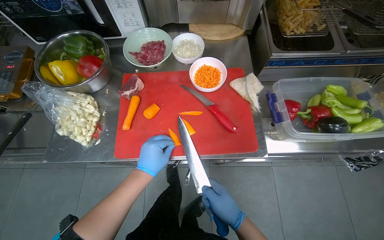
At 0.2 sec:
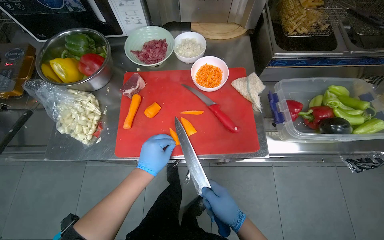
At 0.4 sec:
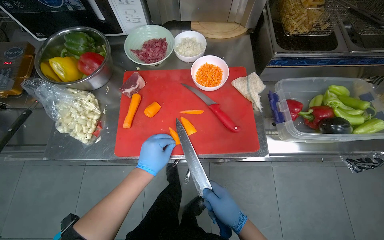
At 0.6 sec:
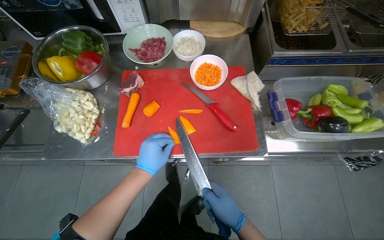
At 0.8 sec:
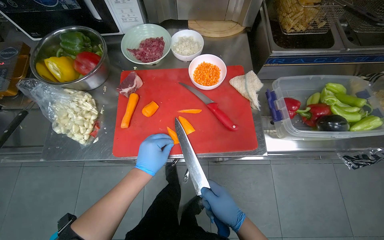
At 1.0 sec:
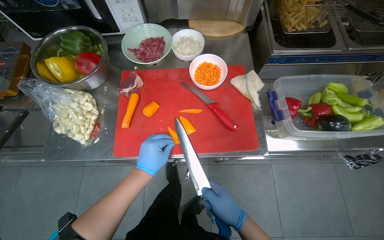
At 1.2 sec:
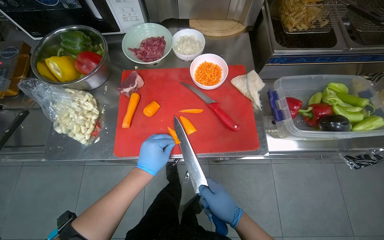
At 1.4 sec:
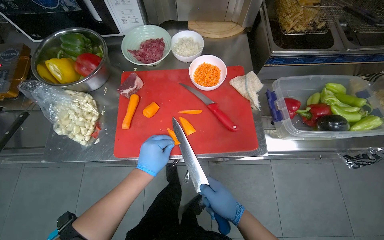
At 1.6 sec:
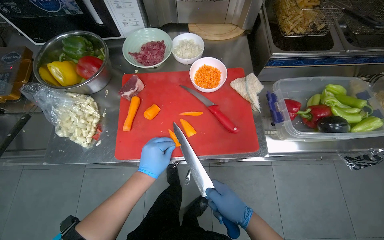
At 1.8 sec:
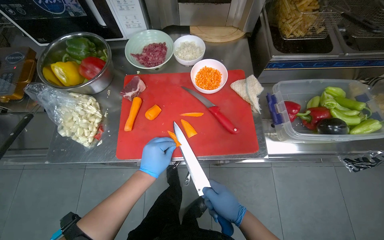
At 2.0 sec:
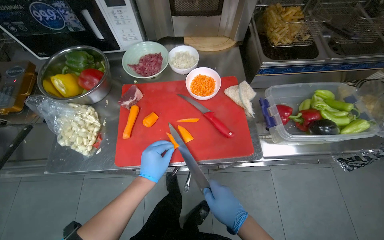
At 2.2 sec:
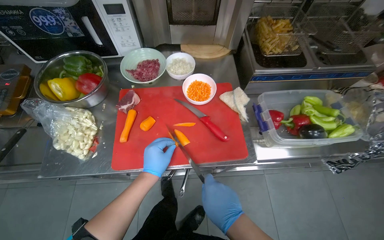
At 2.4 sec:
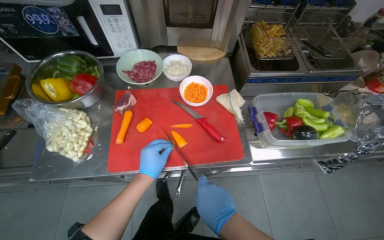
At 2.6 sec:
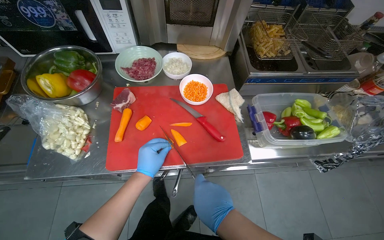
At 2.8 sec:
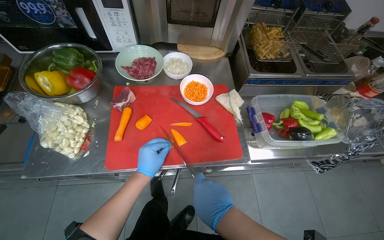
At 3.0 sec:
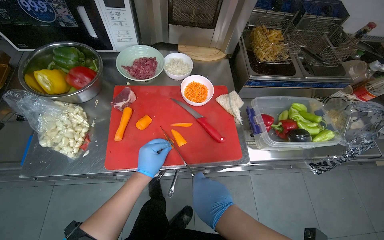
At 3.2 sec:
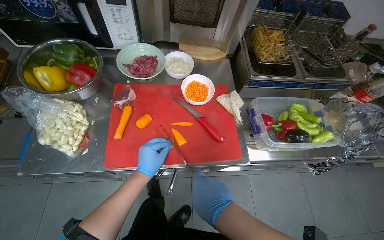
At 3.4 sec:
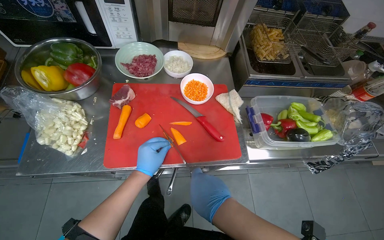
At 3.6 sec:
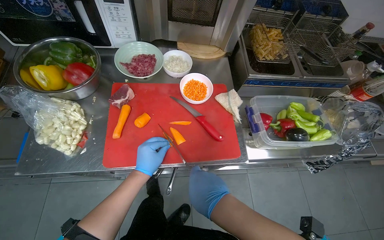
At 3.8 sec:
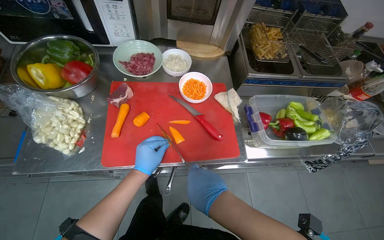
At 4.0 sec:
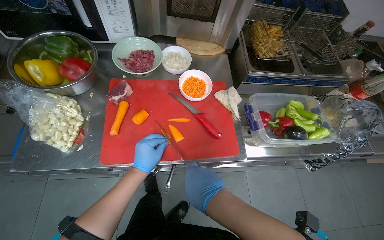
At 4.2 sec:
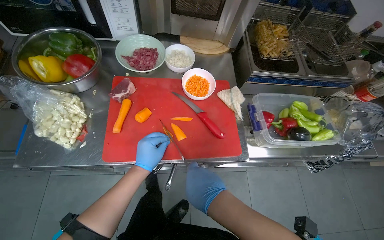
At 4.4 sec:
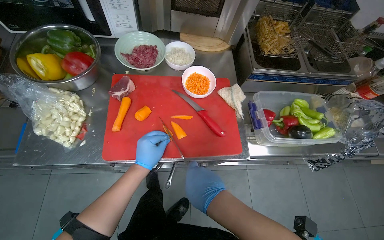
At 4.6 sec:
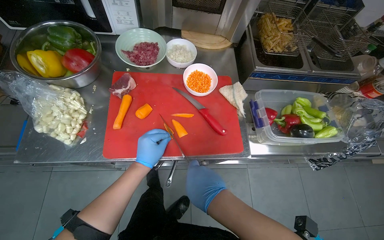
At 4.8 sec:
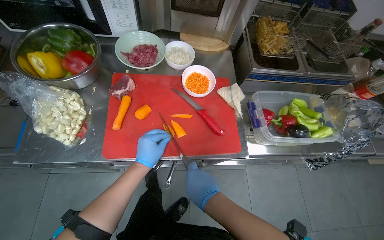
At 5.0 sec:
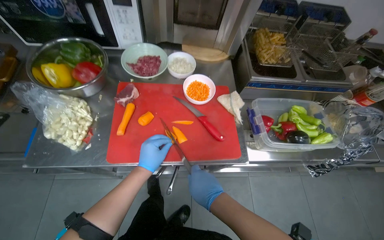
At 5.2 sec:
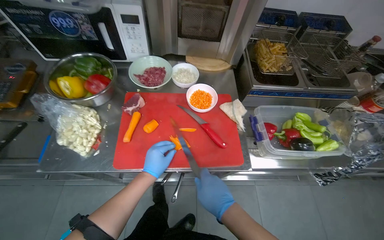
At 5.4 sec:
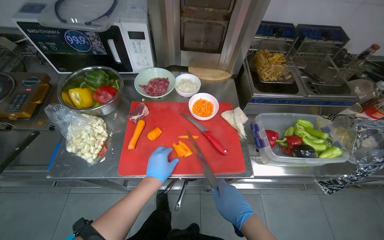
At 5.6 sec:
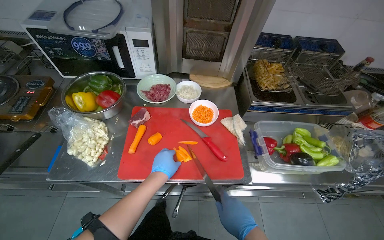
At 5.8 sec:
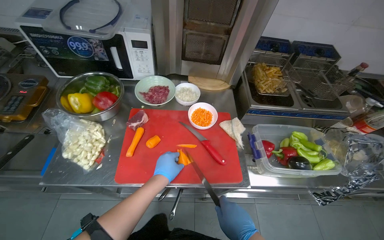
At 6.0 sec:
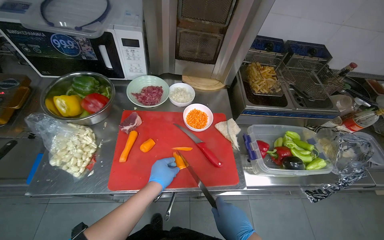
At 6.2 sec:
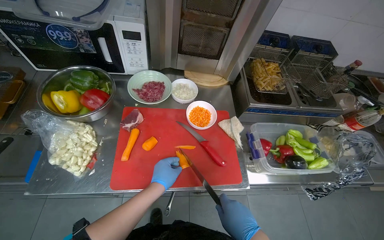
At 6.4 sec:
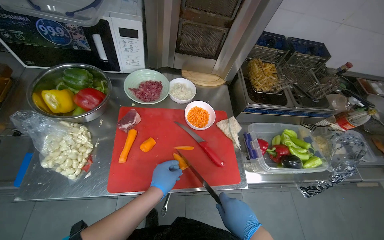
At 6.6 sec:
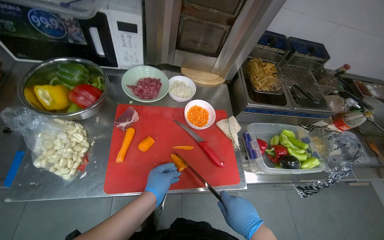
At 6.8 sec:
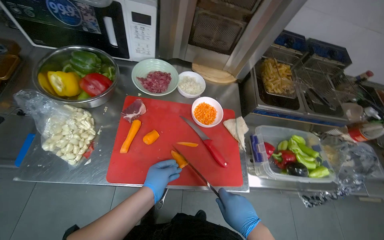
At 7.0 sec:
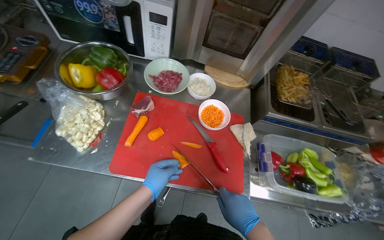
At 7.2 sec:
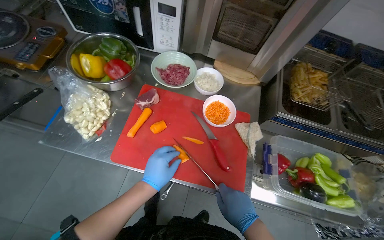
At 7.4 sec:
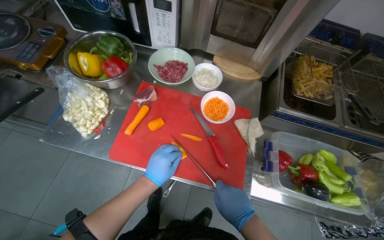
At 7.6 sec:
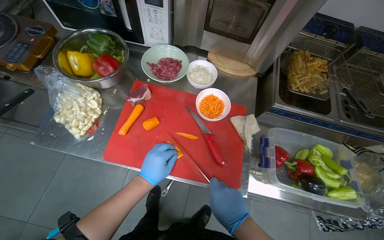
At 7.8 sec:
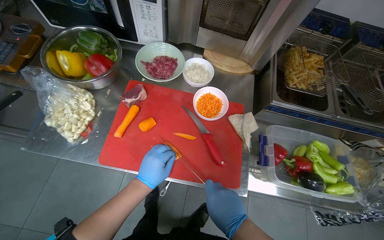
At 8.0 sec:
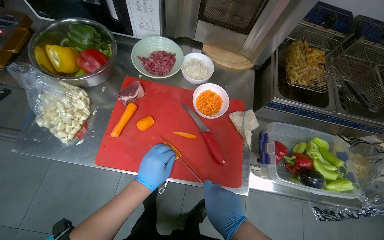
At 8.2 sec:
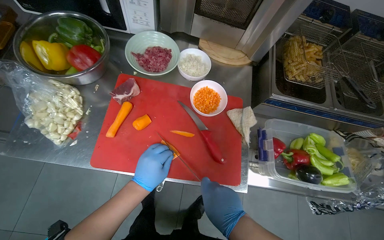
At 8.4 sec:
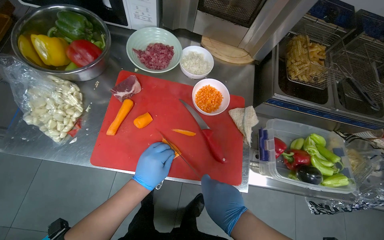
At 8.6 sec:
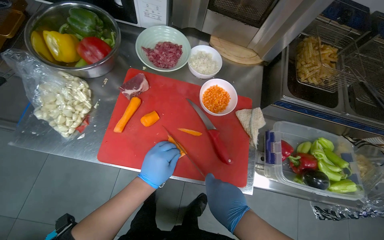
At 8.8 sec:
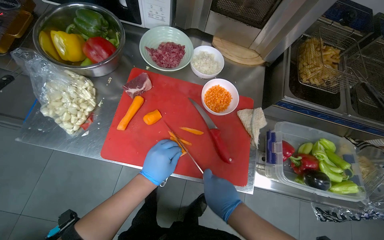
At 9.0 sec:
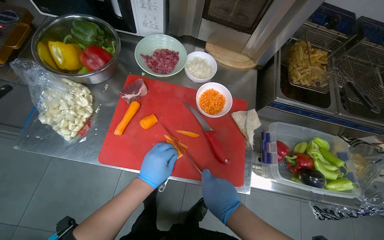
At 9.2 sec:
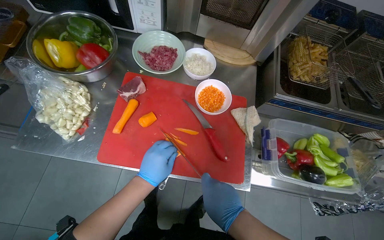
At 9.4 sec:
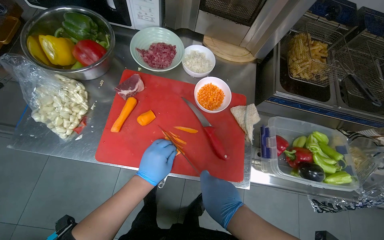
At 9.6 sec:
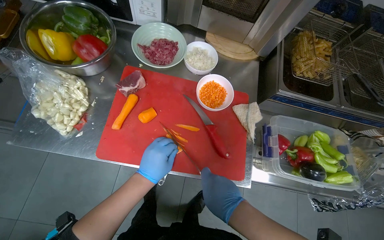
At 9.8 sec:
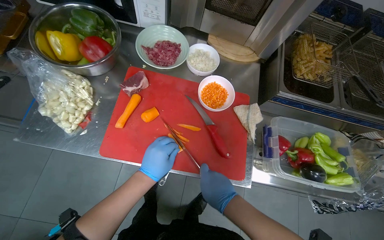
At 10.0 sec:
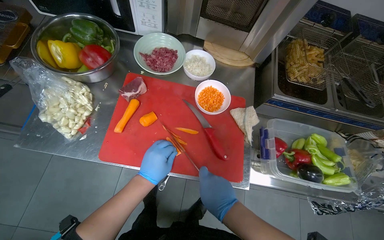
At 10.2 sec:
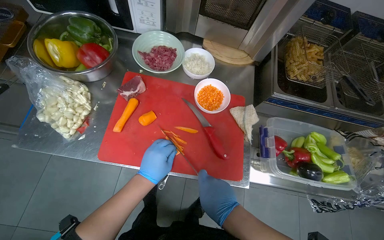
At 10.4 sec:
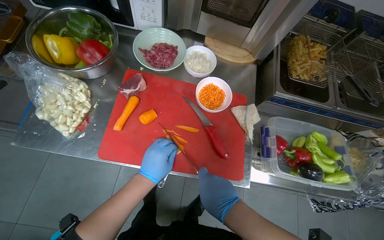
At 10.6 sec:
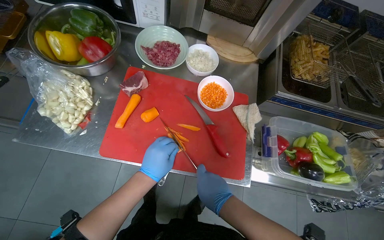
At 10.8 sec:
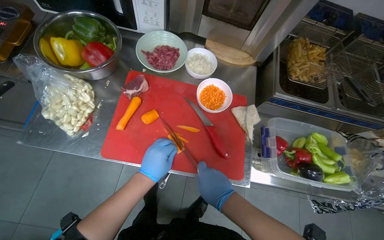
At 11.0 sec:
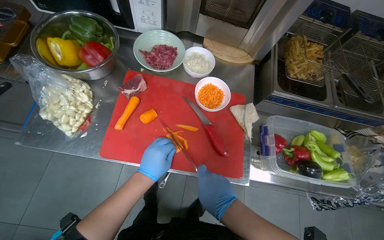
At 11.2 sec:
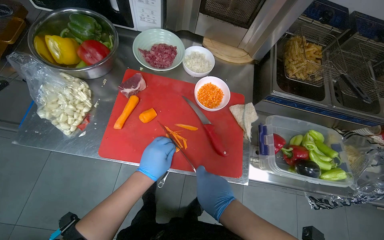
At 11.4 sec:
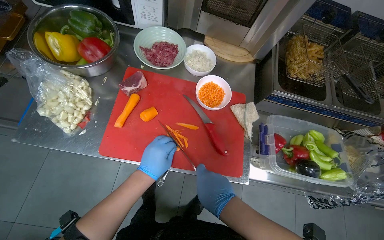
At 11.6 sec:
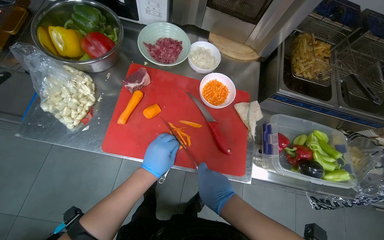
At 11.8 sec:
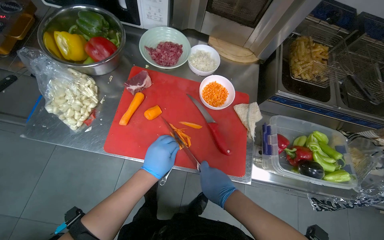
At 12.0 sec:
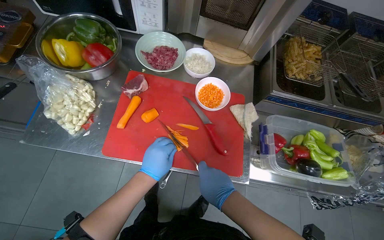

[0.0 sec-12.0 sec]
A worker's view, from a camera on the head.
Job: preparing food.
The whole recording: Slicing carrots into strips. The worker slices carrots into strips on a red cutting board.
0.0 sec to 1.6 sec: The hands make small movements and keep their place.
1.6 sec to 3.0 sec: The right hand heads nearer to the camera and up the picture, covering about 15 cm.
3.0 sec to 4.4 sec: The hands work in one place, with small movements.
4.4 sec to 6.0 sec: The right hand shifts about 10 cm to the right.
7.6 sec to 12.0 sec: The hands make small movements and keep their place.

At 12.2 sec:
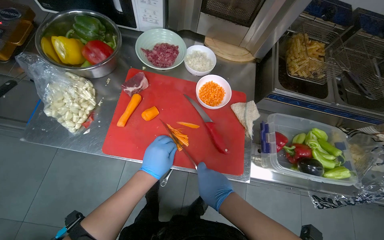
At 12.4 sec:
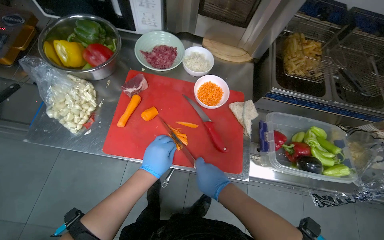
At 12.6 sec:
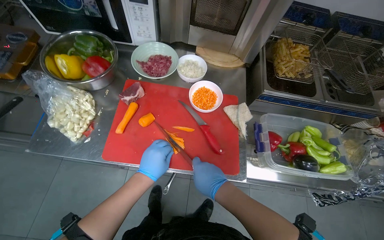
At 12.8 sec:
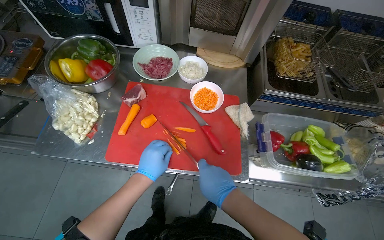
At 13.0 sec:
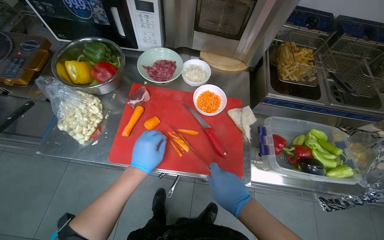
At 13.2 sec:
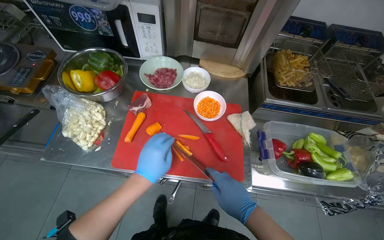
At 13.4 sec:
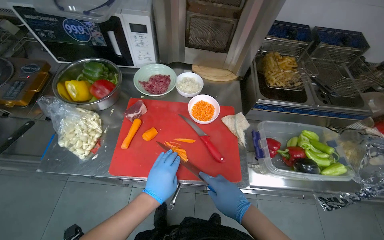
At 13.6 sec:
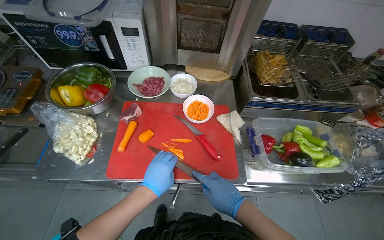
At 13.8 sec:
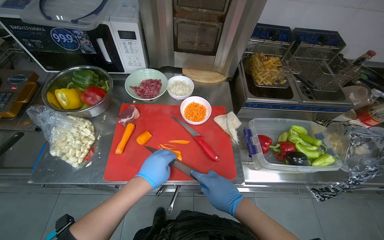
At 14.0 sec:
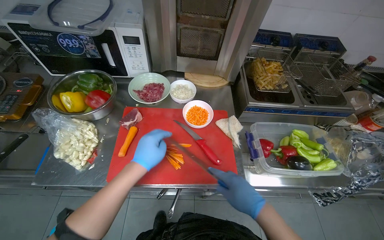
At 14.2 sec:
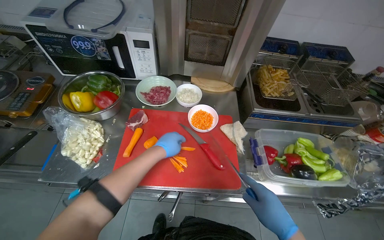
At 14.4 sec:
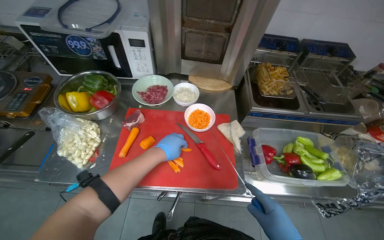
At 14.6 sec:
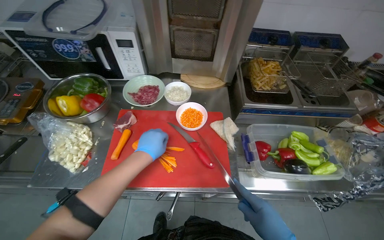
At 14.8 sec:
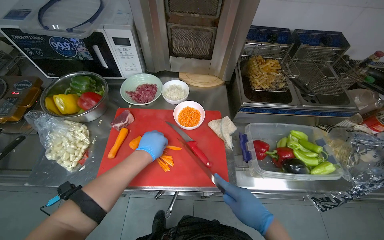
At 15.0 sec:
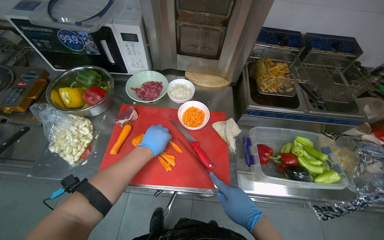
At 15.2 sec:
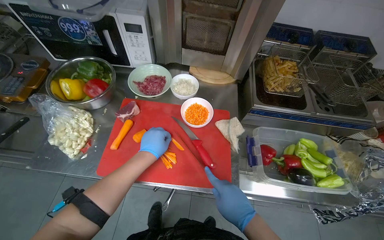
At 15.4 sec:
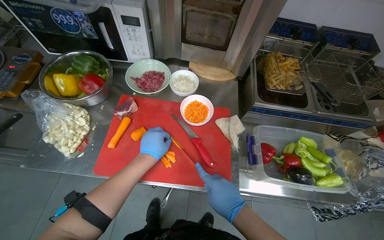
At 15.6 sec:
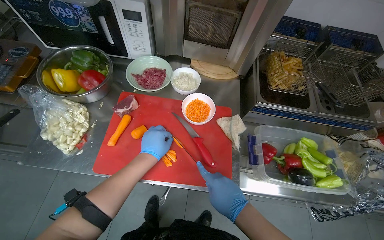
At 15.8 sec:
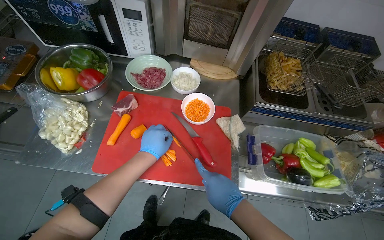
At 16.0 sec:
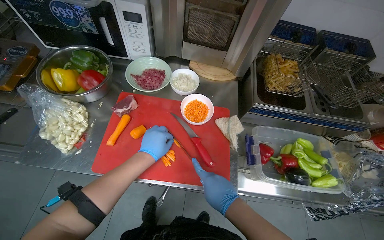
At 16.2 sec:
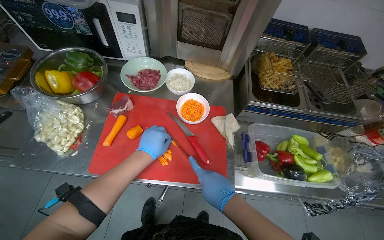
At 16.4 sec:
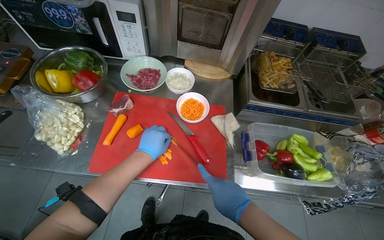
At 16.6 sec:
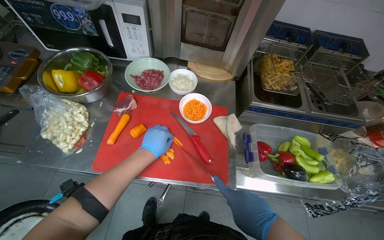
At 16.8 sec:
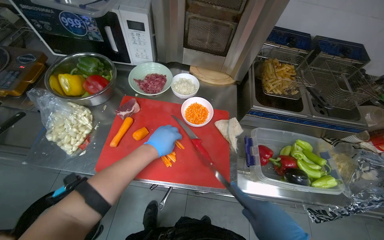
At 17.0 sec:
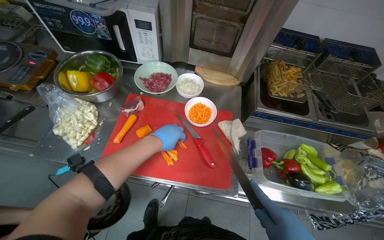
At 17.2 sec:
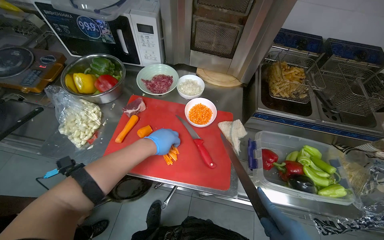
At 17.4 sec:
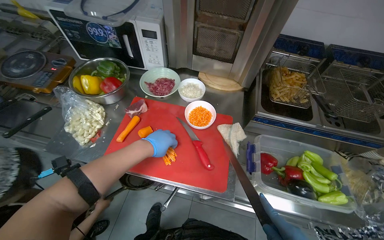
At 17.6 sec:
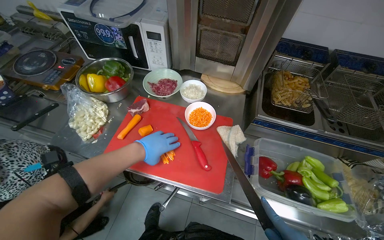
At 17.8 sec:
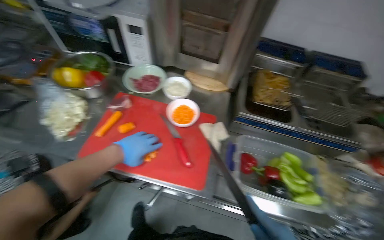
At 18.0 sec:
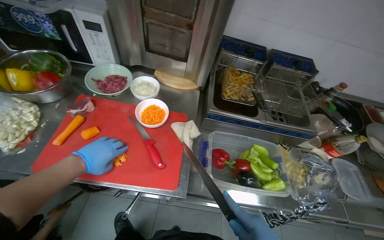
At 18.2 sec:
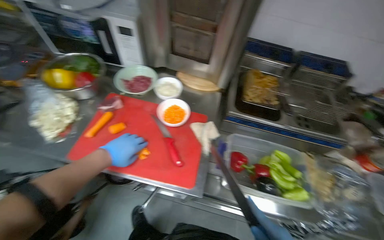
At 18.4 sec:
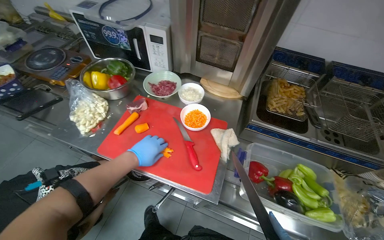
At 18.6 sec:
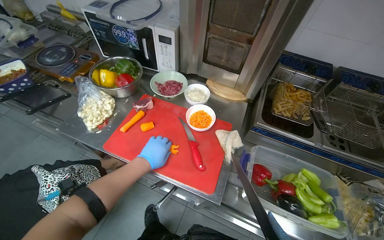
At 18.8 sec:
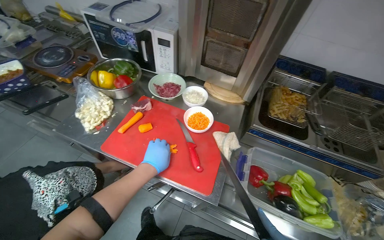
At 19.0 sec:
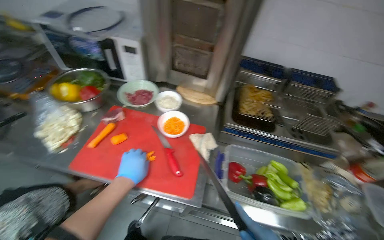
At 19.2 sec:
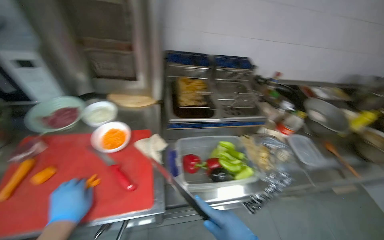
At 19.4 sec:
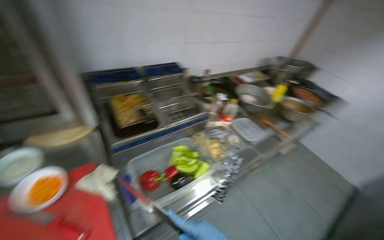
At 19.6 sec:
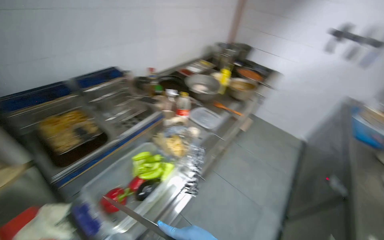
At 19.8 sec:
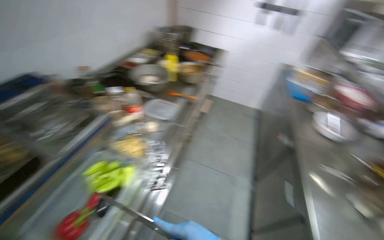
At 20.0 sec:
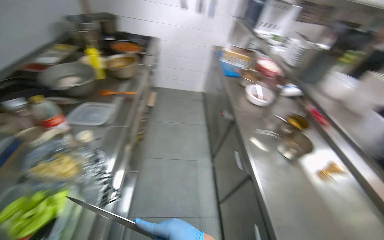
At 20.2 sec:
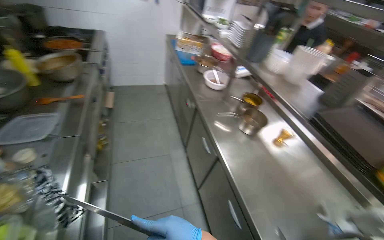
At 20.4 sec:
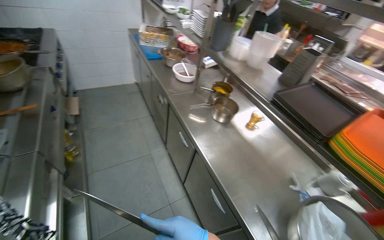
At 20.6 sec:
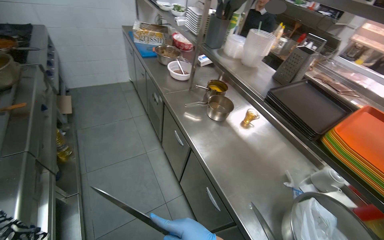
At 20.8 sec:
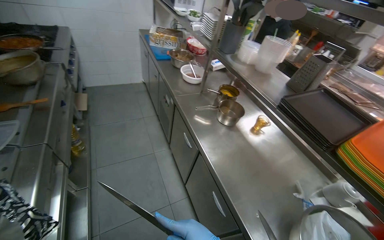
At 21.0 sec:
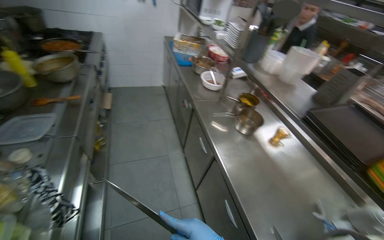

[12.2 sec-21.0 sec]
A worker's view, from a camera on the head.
Job: preparing food.
The whole recording: Slicing carrots into strips. The worker slices carrots into strips on a red cutting board.
12.2 sec to 13.6 sec: The hands work in one place, with small movements.
13.6 sec to 15.2 sec: The left hand is displaced up the picture by roughly 10 cm.
15.2 sec to 16.6 sec: The hands are busy where they are.
18.0 sec to 19.6 sec: The wearer looks about 60 degrees further to the right.
19.6 sec to 21.0 sec: The wearer looks about 55 degrees further to the right.
